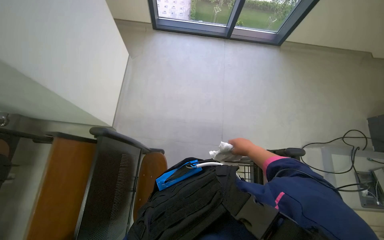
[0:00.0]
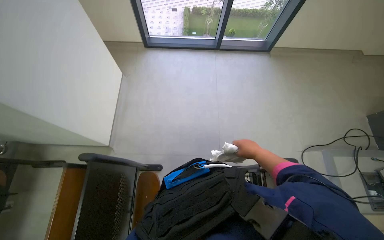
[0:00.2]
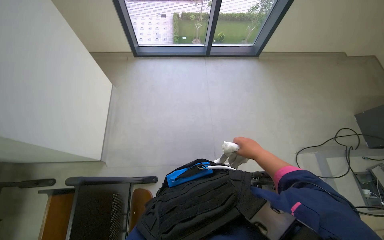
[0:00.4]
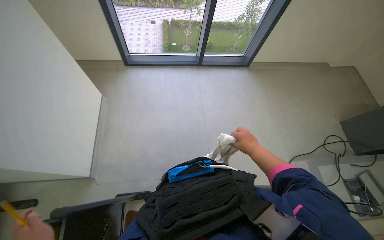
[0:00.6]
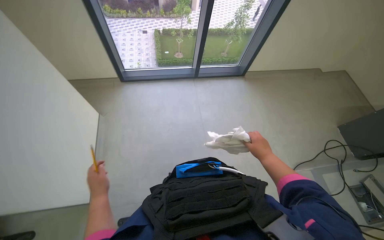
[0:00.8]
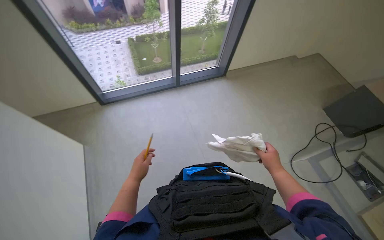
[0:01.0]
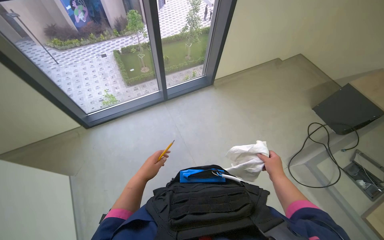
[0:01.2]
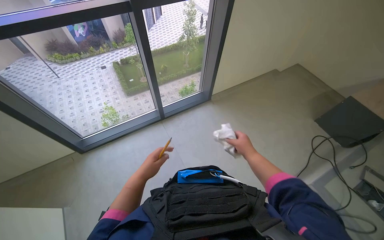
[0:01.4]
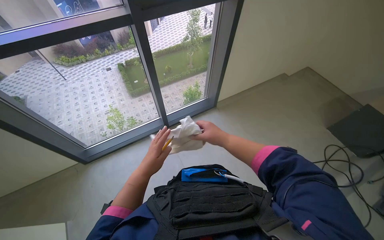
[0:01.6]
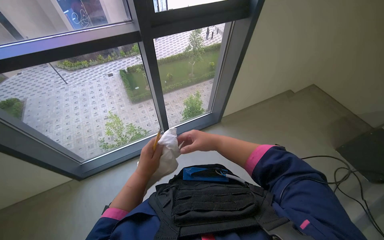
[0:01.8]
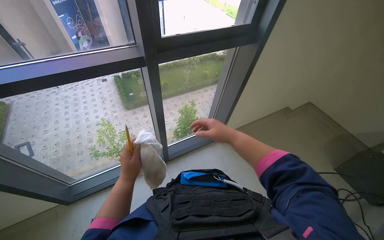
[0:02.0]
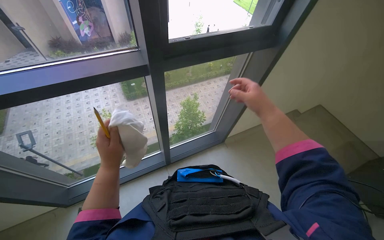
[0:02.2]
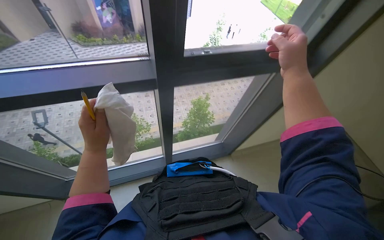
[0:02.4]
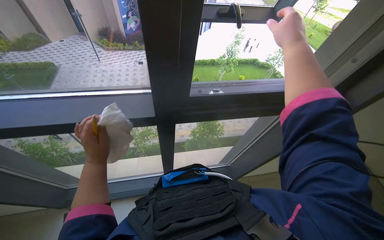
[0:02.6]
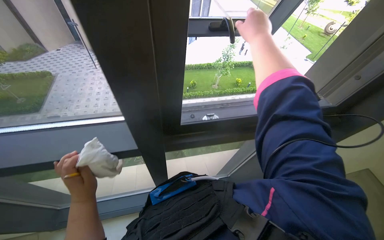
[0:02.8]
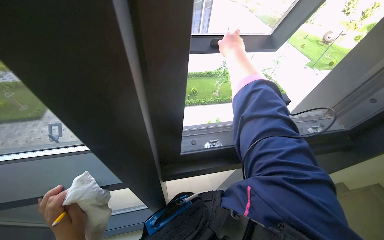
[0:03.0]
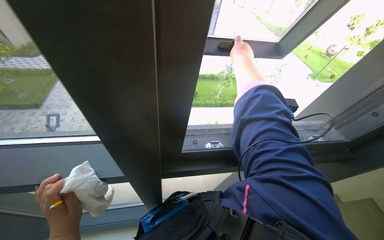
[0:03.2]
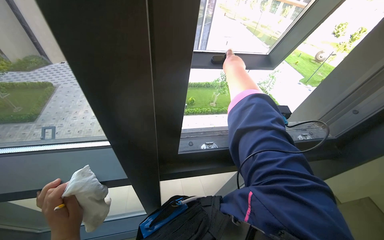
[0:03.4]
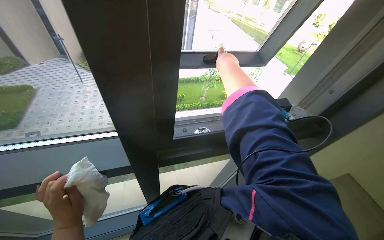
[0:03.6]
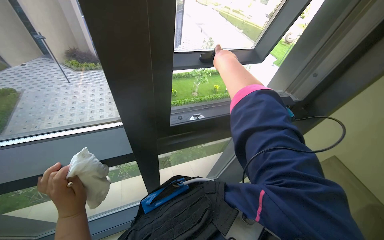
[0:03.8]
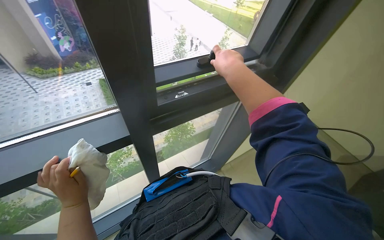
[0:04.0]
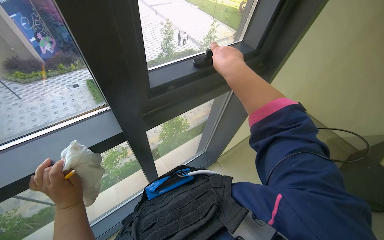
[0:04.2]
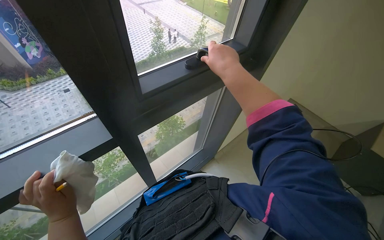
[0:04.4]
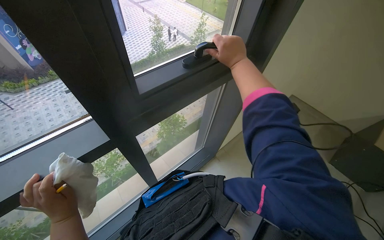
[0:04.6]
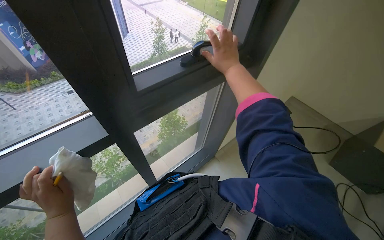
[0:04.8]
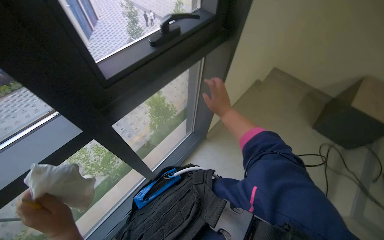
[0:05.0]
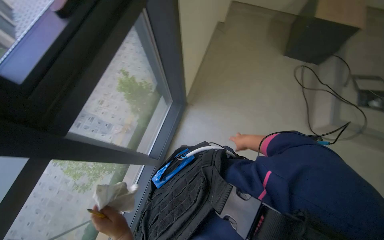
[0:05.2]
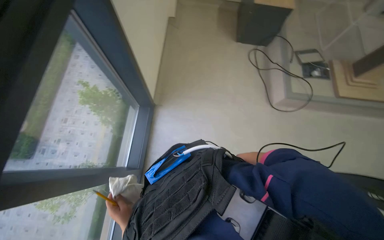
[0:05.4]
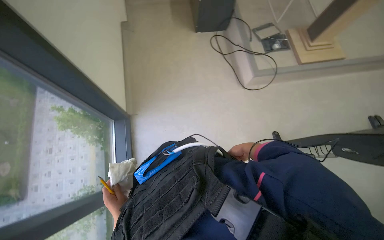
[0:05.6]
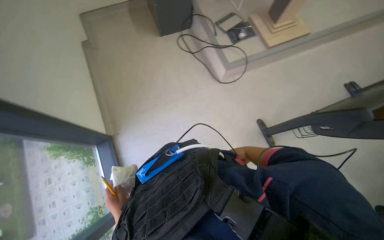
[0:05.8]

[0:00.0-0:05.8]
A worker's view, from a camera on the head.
Job: preparing cleaning supplies.
The whole recording: Arranging desks before mopping the floor. The worker arranges the desks before mopping the floor.
0:00.0 to 0:01.4: The wearer moves about 50 cm. The wearer's head swings approximately 30 degrees to the right. The wearer looks roughly 15 degrees further upward.
0:01.4 to 0:02.8: The head travels about 50 cm.
0:02.8 to 0:04.4: The right hand travels farther from the camera and back again, approximately 10 cm each way.
0:04.4 to 0:05.8: The scene rotates counterclockwise by some 35 degrees.

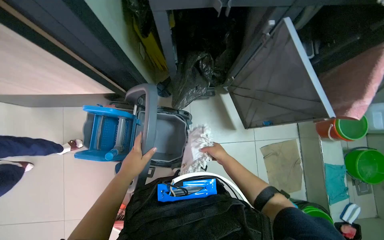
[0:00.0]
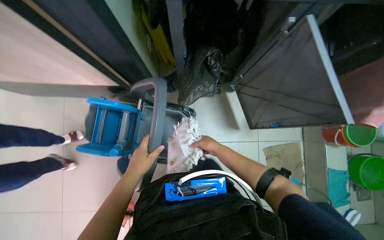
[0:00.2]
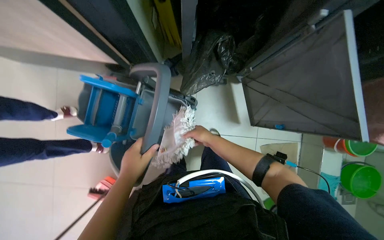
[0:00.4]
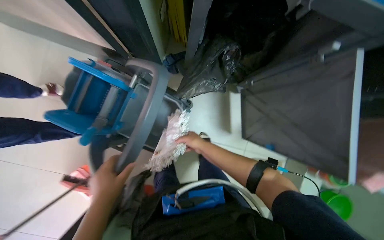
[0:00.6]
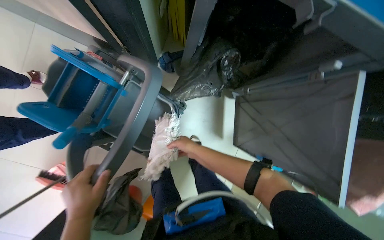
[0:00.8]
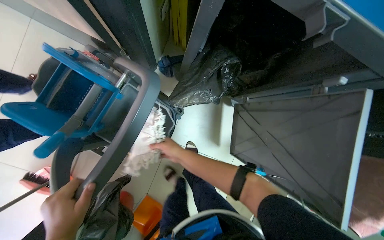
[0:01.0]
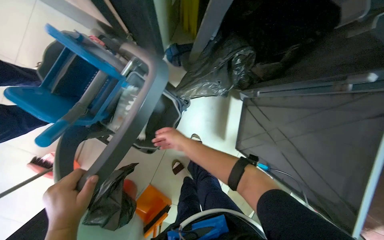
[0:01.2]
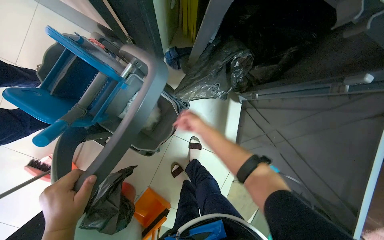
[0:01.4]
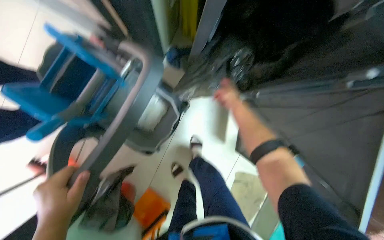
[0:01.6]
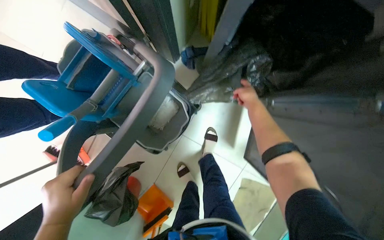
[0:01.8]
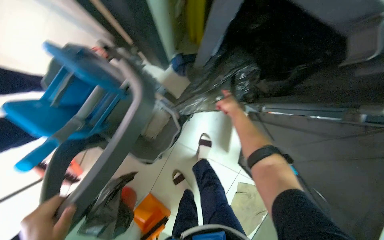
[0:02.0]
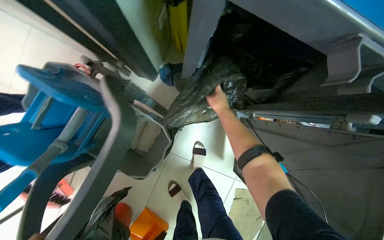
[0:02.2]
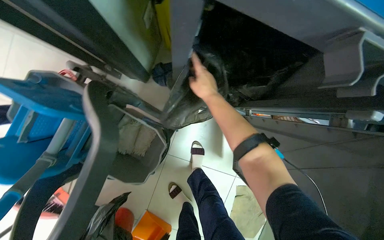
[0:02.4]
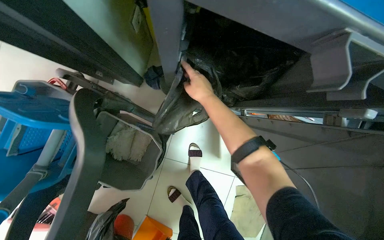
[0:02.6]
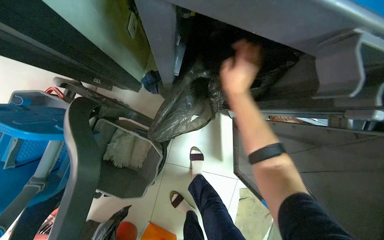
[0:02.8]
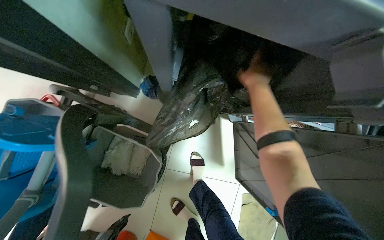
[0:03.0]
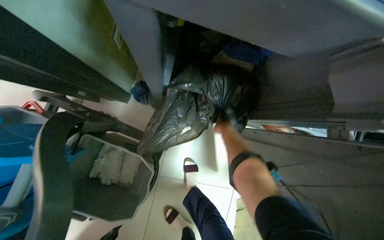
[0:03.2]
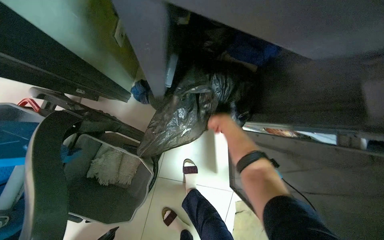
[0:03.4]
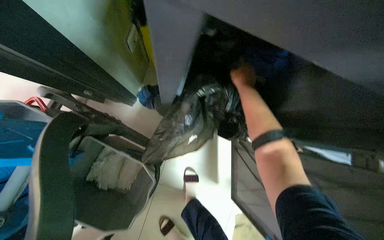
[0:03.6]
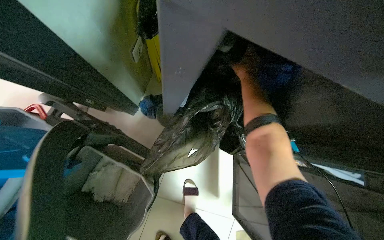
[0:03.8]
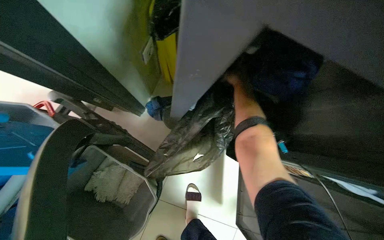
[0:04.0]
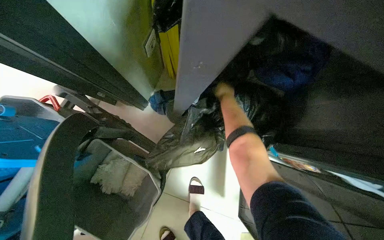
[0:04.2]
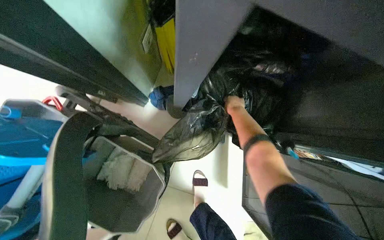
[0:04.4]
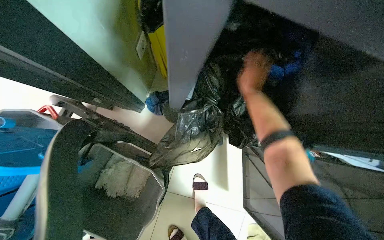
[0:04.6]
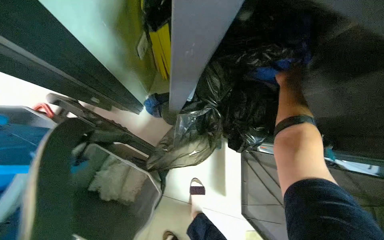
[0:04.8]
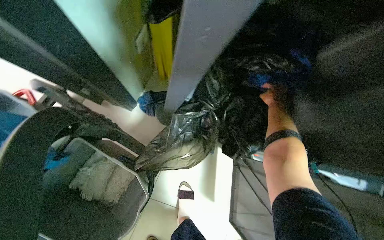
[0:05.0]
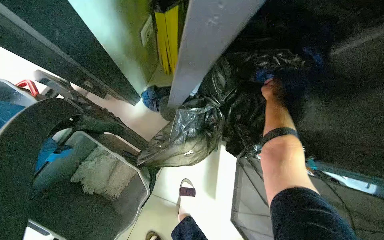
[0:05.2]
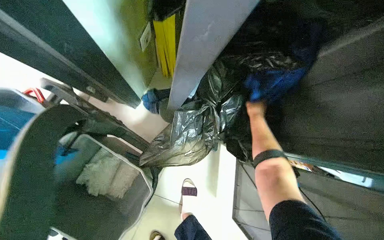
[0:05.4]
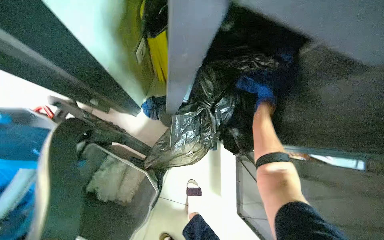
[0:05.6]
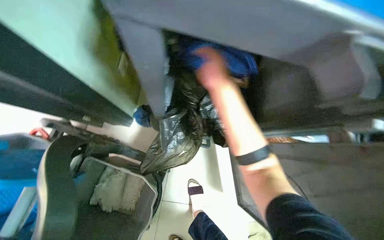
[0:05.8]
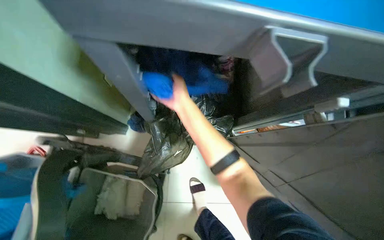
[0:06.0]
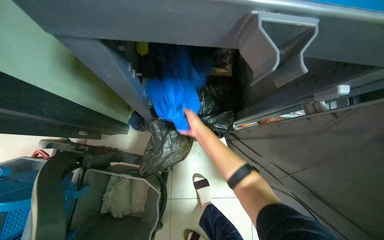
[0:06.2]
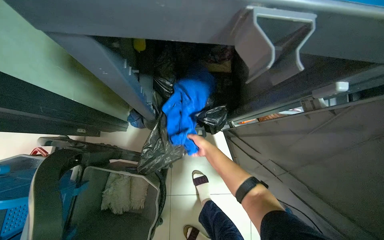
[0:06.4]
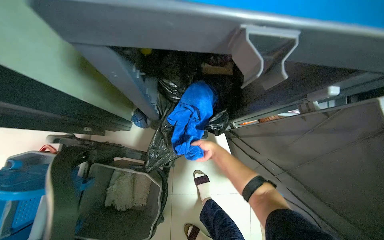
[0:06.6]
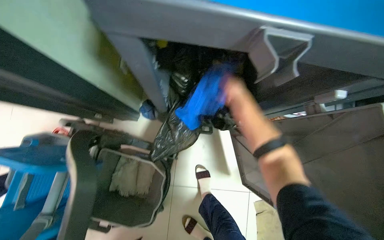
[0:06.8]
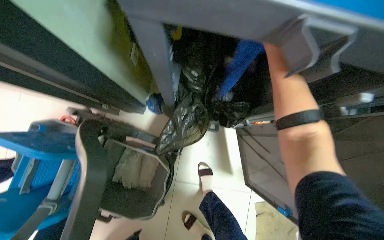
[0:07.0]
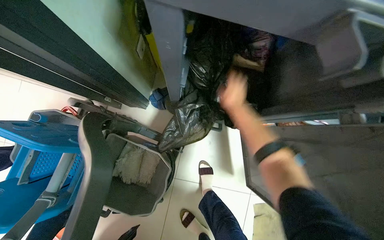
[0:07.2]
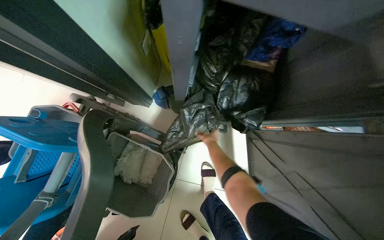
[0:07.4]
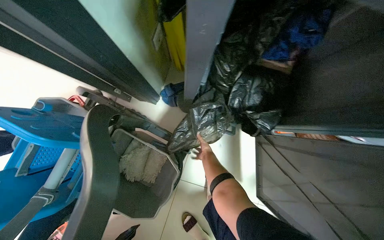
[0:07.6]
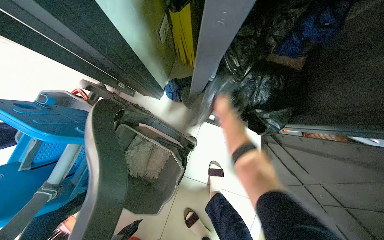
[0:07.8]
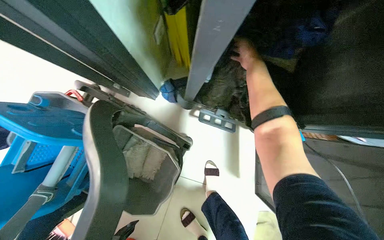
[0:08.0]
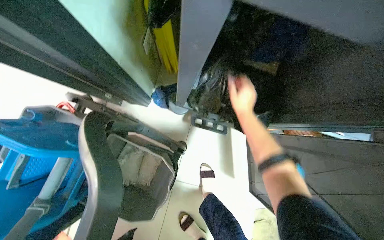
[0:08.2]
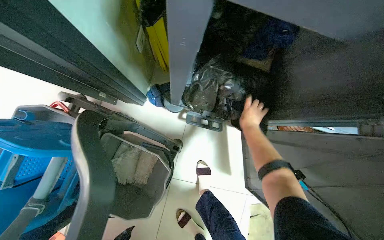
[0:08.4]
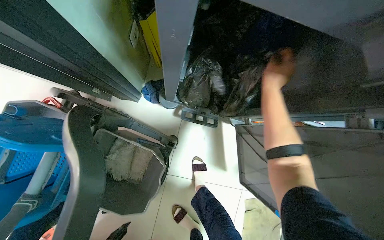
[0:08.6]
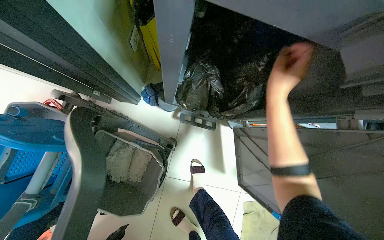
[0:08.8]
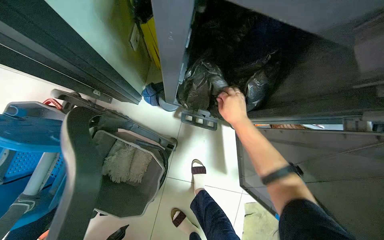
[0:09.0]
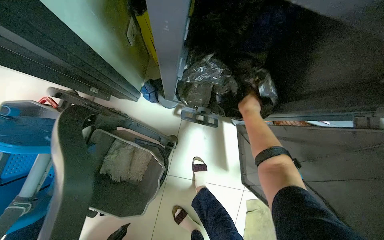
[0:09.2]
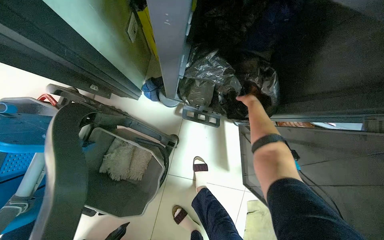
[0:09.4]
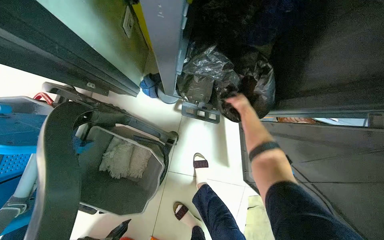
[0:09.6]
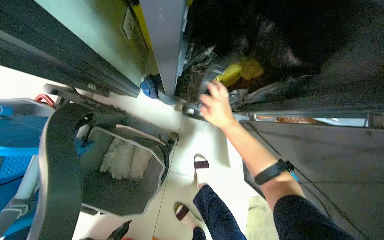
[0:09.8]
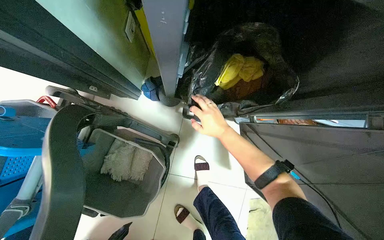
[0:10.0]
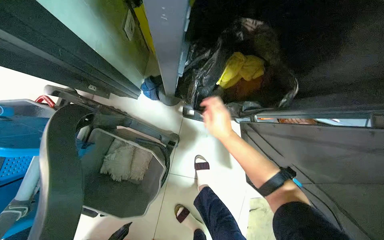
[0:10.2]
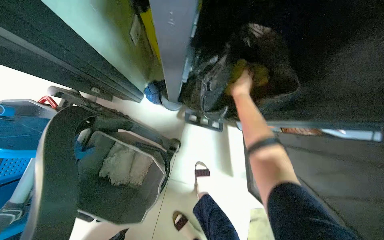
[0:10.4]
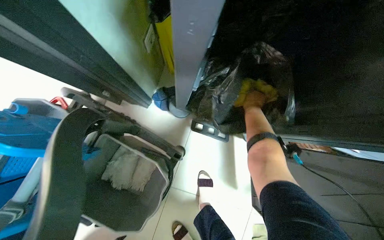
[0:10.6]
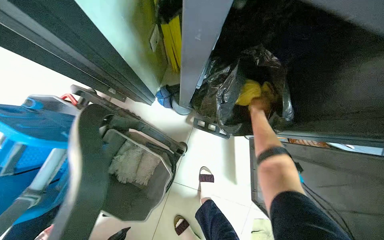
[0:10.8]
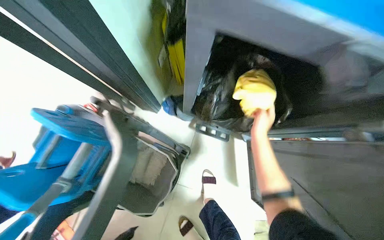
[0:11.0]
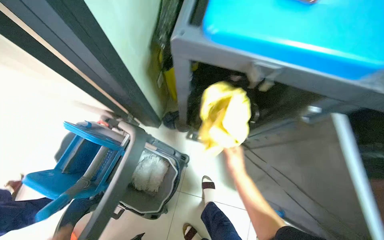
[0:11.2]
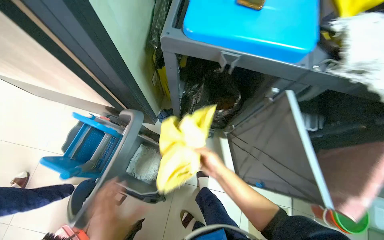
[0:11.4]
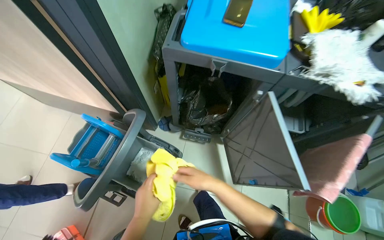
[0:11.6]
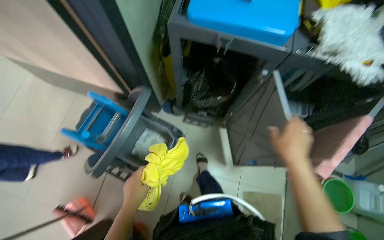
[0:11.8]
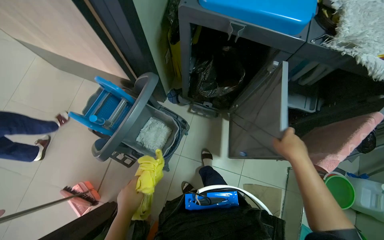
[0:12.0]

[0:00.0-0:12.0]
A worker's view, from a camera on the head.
Job: preparing cleaning supplies.
The whole recording: Preparing flat mop with cloth. The worker retrieves a yellow cloth, unfolds and inspects it, then attaches it to a mop handle.
0:00.0 to 0:01.6: The scene turns roughly 30 degrees clockwise in the picture.
0:01.6 to 0:03.0: The right hand moves up the picture and to the right, approximately 30 cm.
0:03.0 to 0:04.4: The right hand shifts about 15 cm farther from the camera.
0:04.4 to 0:06.0: The right hand goes approximately 25 cm nearer to the camera.
0:06.0 to 0:07.6: The right hand goes nearer and farther, roughly 25 cm each way, reversing 2 times.
0:09.0 to 0:10.4: The right hand goes nearer and farther, roughly 15 cm each way, reversing 2 times.
0:10.4 to 0:12.0: The camera is carried about 60 cm. The wearer looks some 15 degrees further upward.

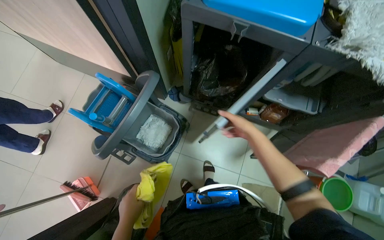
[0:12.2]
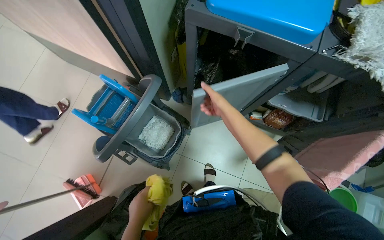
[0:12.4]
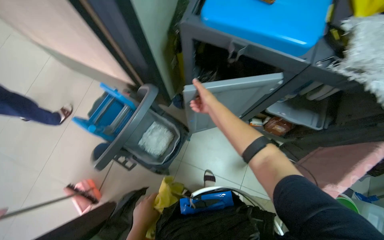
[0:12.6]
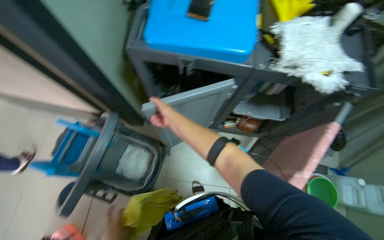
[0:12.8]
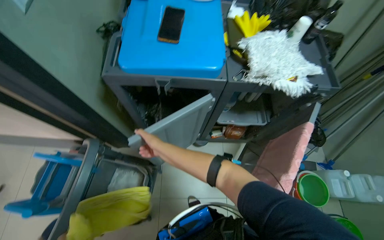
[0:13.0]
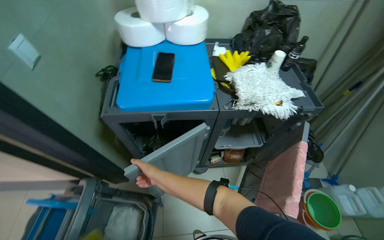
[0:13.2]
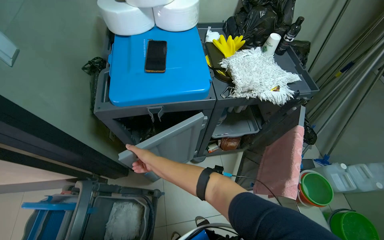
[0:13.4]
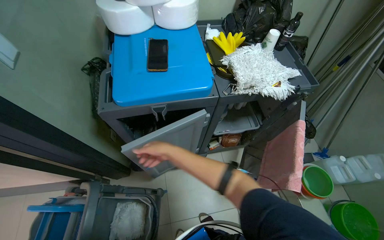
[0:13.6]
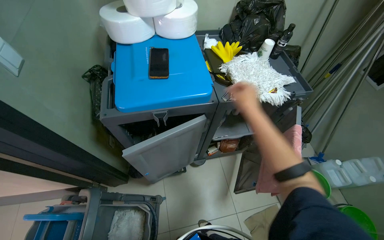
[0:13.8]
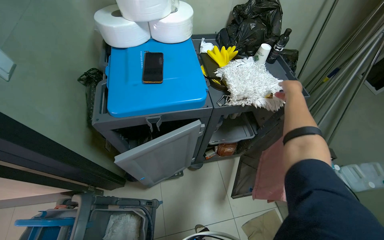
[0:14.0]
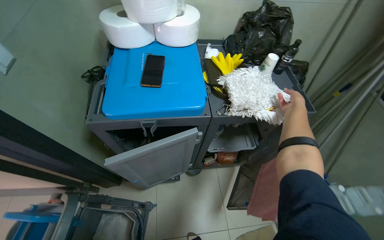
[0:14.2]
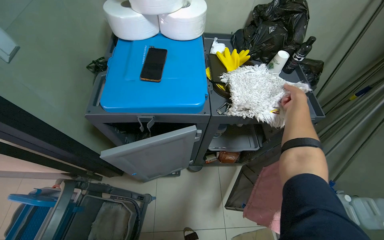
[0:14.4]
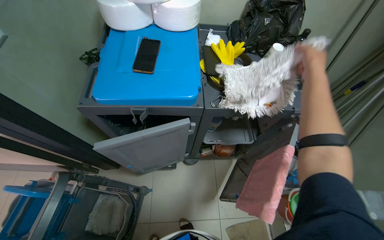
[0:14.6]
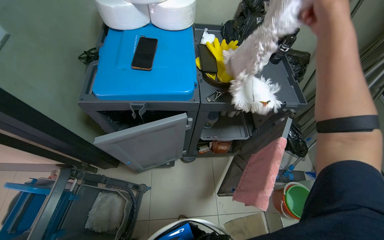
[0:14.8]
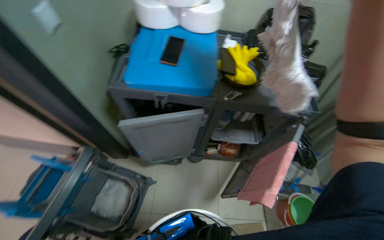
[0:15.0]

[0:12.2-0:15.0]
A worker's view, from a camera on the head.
Job: preparing cleaning supplies.
The whole recording: Preparing flat mop with cloth. The worker retrieves a yellow cloth, unfolds and inspects it, then attaches it to a mop handle.
0:12.2 to 0:13.6: The head rotates some 30 degrees to the right. The view tips upward by roughly 15 degrees. The right hand heads to the left, covering approximately 10 cm.
